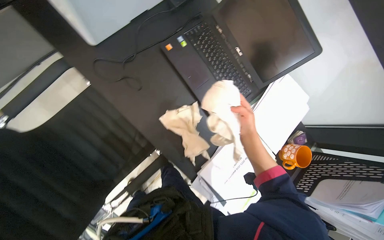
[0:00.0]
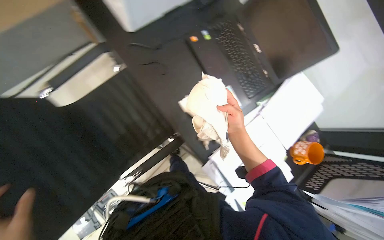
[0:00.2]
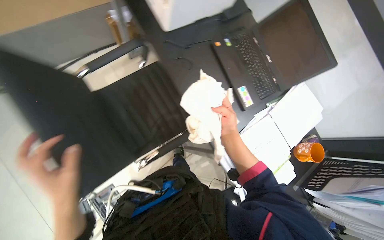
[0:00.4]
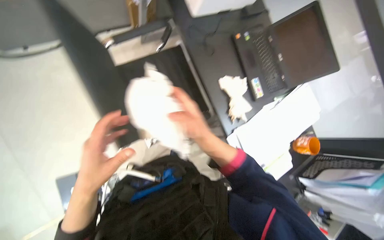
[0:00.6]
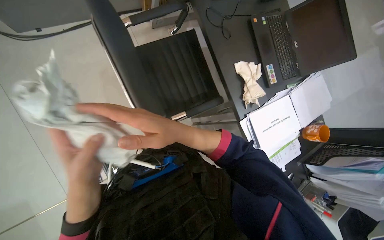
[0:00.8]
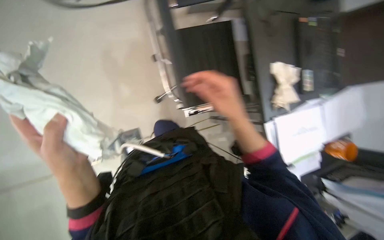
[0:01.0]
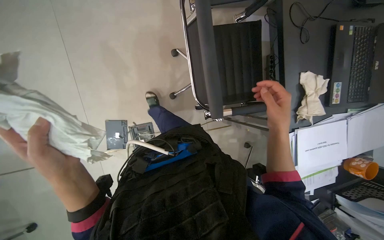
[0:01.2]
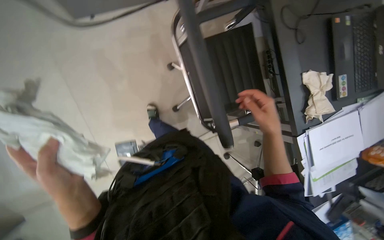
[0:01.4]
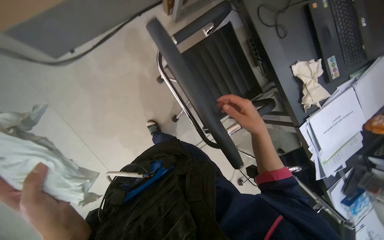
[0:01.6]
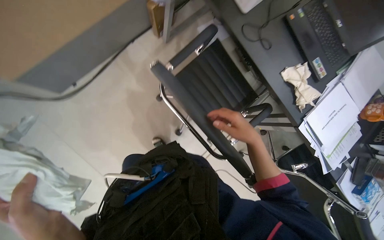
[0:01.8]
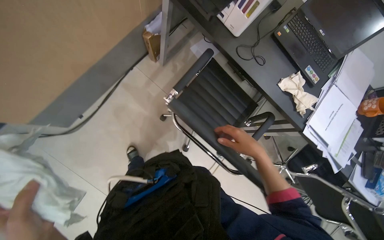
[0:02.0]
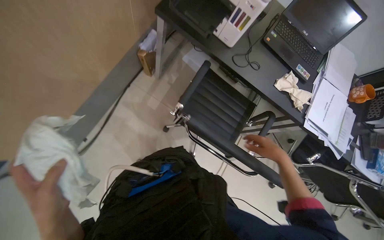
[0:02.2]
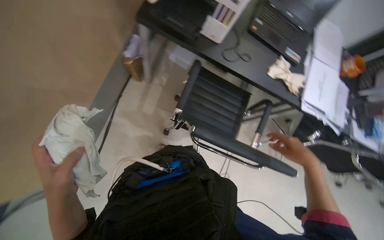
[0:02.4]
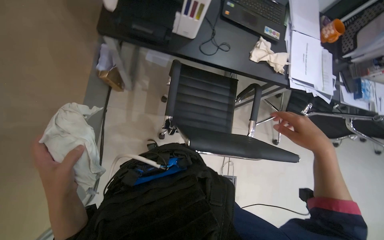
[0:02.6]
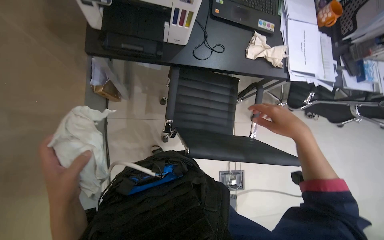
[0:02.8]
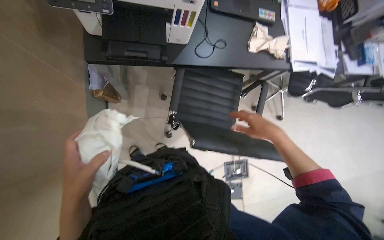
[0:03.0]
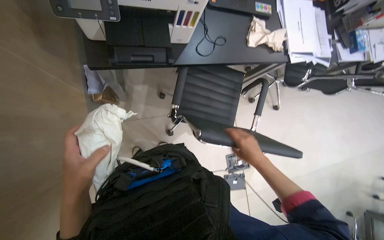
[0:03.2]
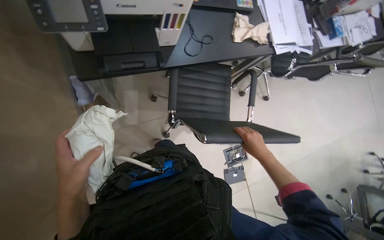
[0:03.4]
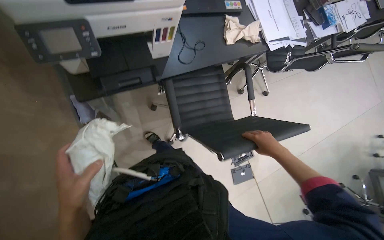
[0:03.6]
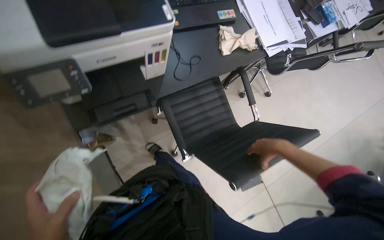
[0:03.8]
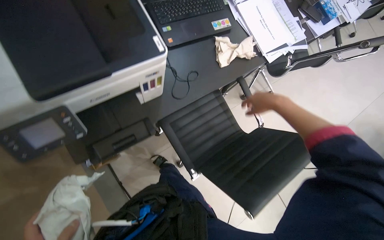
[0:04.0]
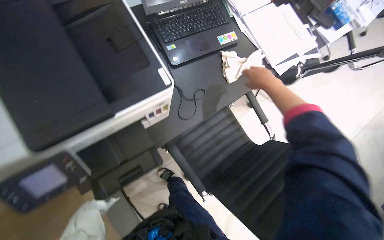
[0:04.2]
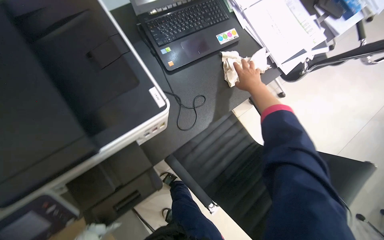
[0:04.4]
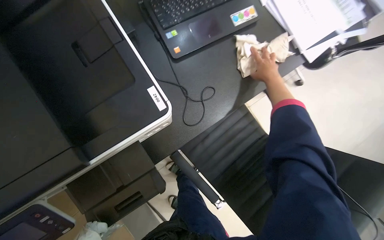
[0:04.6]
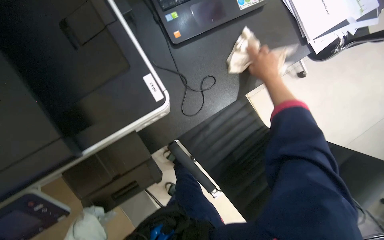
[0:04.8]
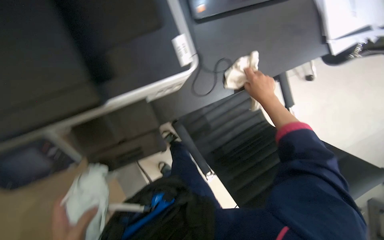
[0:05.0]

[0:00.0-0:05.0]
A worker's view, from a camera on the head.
Job: wiping surfaces.
The whole recording: Wiping office furniture and electronics. The worker wipes various office furniture and electronics, including the desk, laptop, printer, and chair.
0:00.0 to 0:01.6: The wearer moves to the left, some 60 cm.
0:01.6 to 0:03.4: The camera is carried about 50 cm. The head turns to the right by about 70 degrees.
0:03.4 to 0:05.0: The head travels approximately 40 cm. The wearer looks roughly 15 degrees further downward.

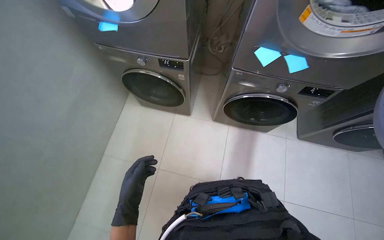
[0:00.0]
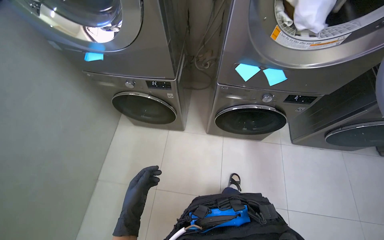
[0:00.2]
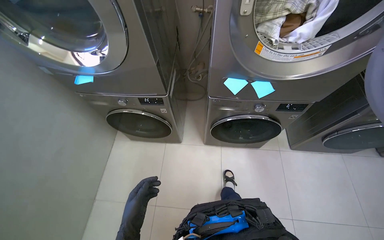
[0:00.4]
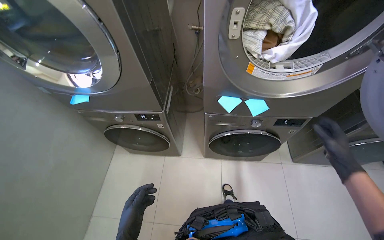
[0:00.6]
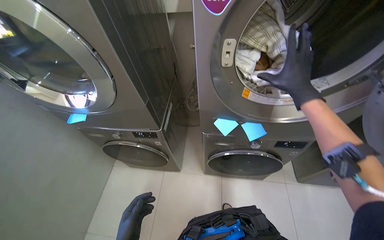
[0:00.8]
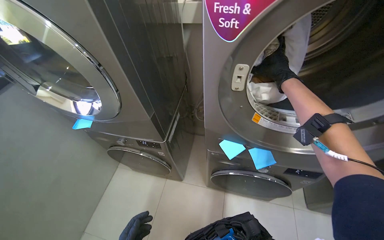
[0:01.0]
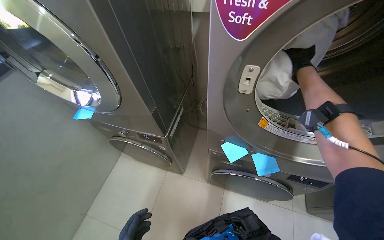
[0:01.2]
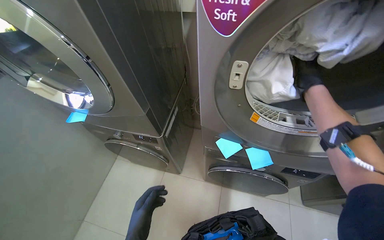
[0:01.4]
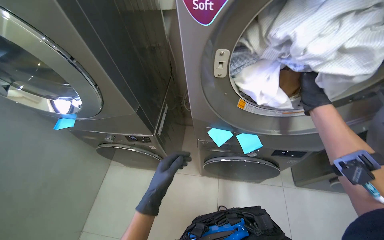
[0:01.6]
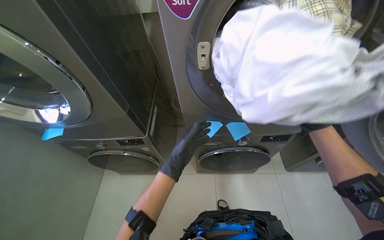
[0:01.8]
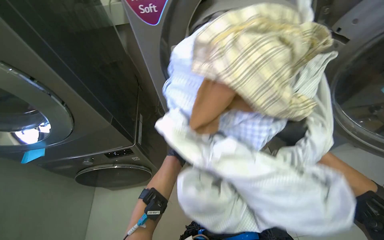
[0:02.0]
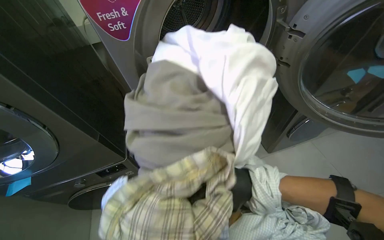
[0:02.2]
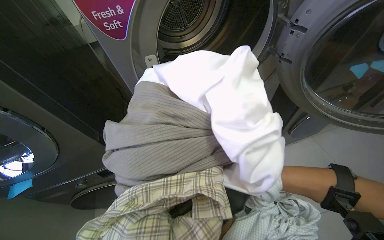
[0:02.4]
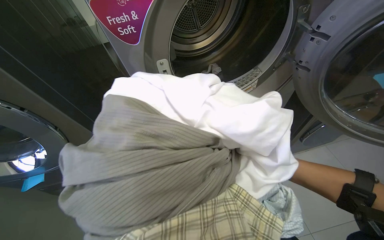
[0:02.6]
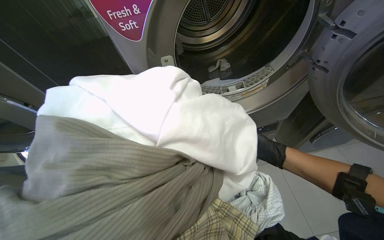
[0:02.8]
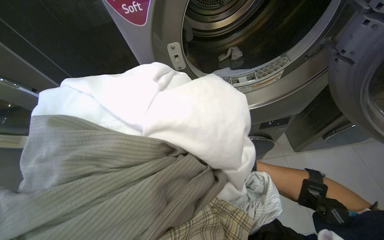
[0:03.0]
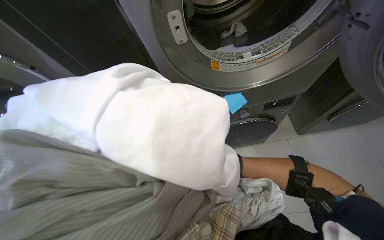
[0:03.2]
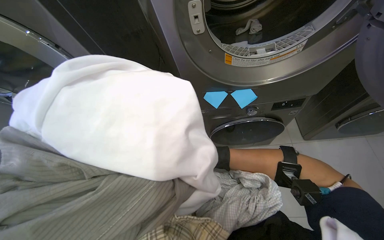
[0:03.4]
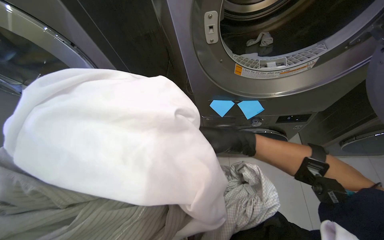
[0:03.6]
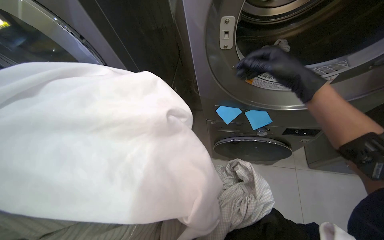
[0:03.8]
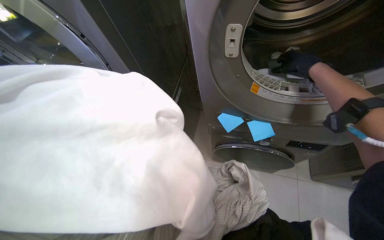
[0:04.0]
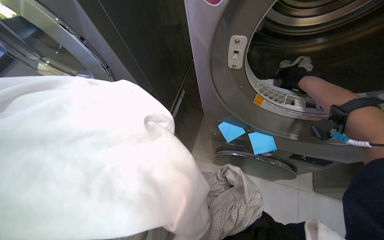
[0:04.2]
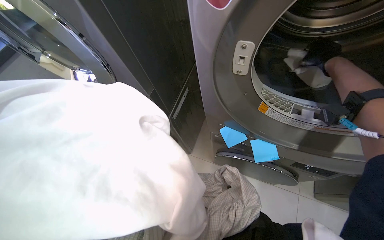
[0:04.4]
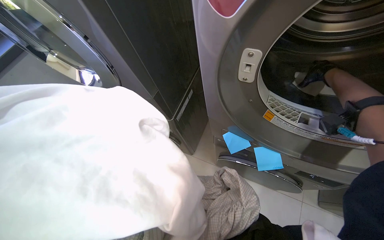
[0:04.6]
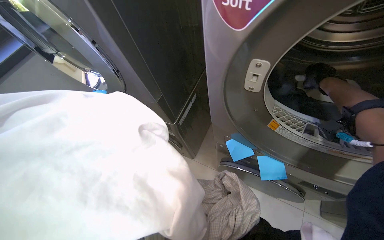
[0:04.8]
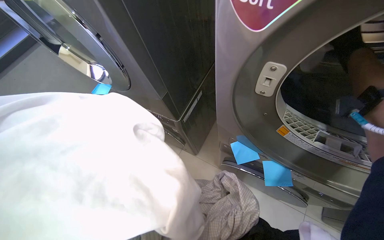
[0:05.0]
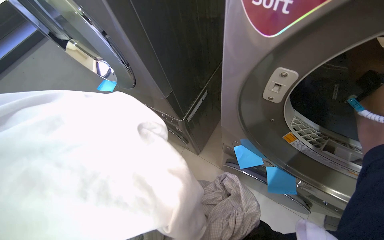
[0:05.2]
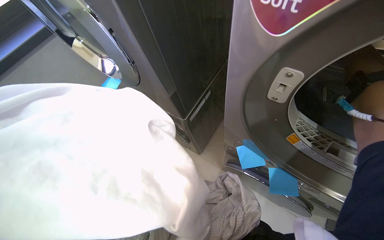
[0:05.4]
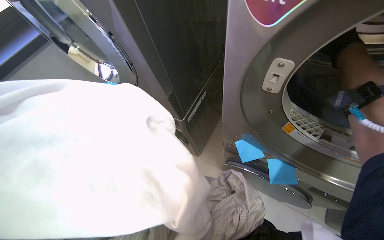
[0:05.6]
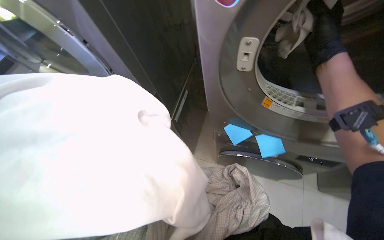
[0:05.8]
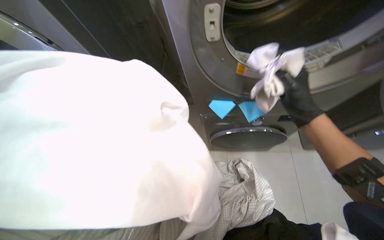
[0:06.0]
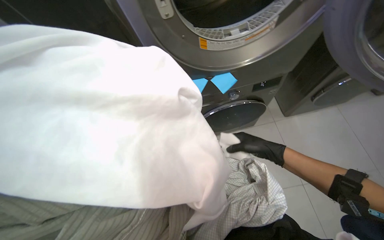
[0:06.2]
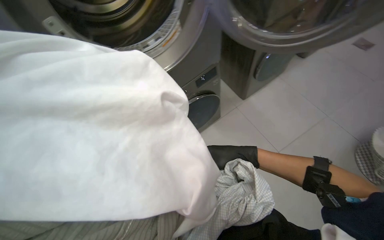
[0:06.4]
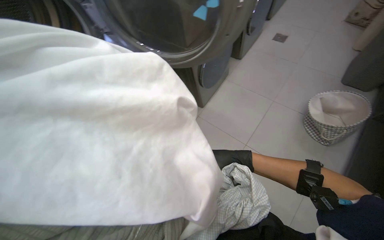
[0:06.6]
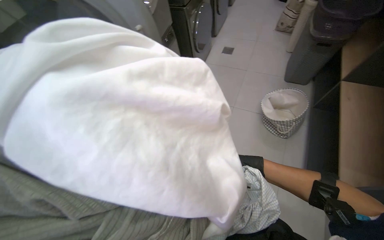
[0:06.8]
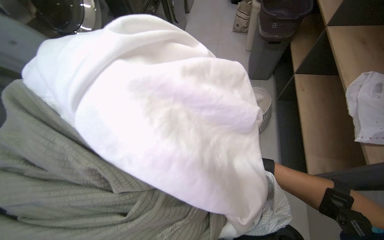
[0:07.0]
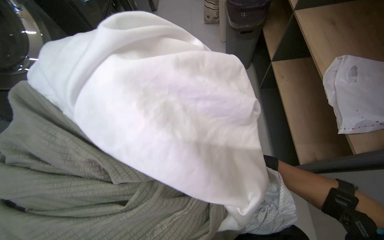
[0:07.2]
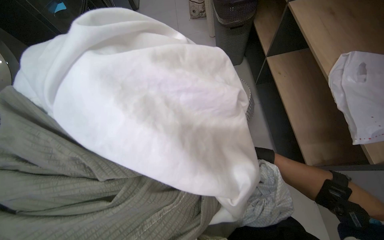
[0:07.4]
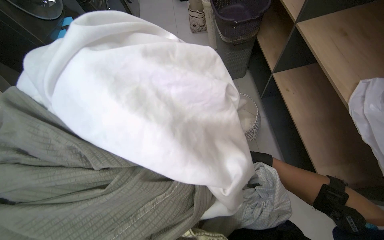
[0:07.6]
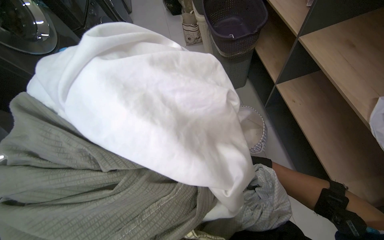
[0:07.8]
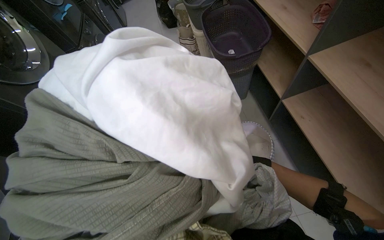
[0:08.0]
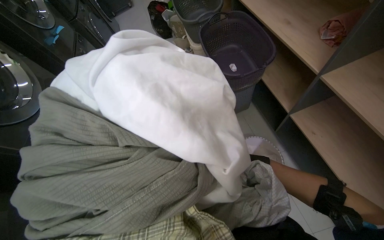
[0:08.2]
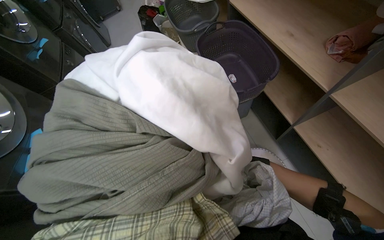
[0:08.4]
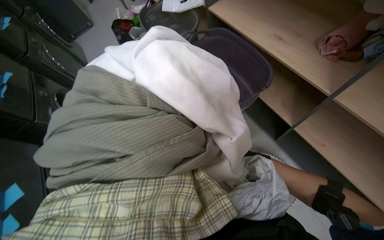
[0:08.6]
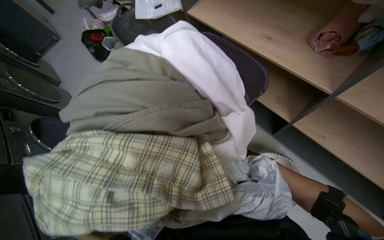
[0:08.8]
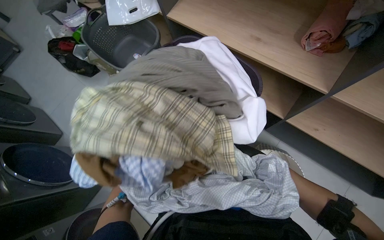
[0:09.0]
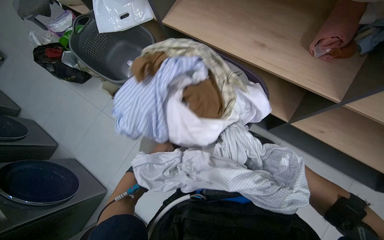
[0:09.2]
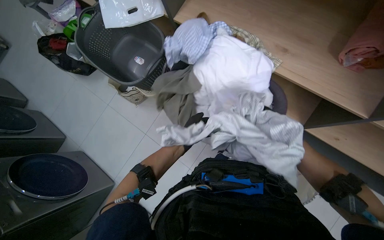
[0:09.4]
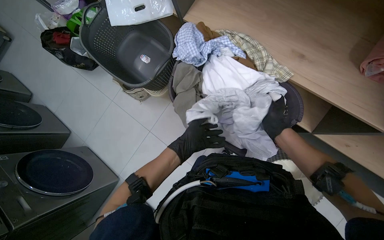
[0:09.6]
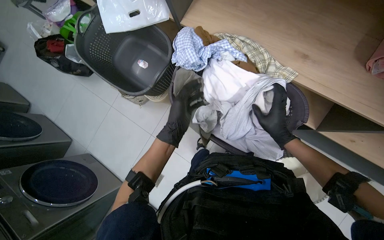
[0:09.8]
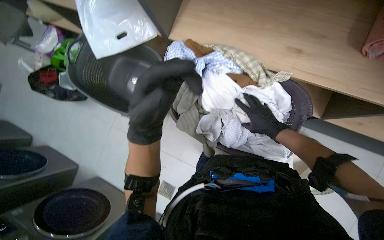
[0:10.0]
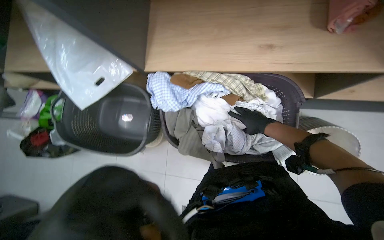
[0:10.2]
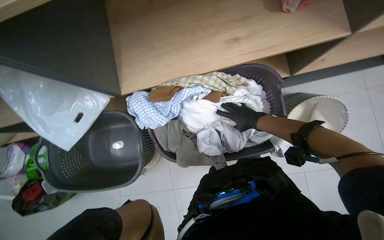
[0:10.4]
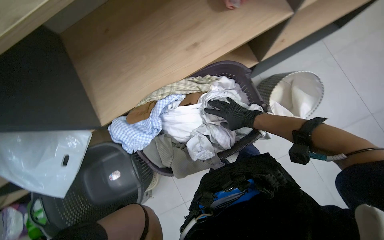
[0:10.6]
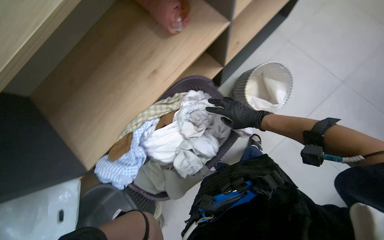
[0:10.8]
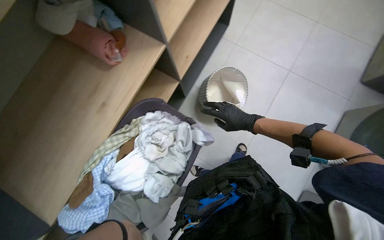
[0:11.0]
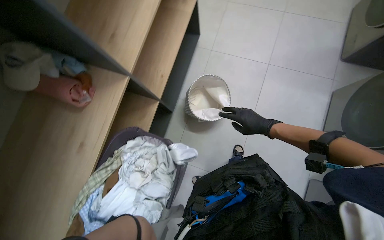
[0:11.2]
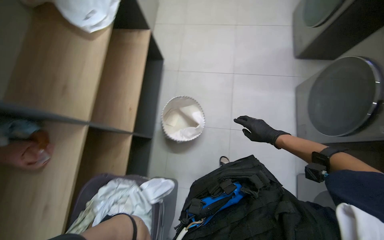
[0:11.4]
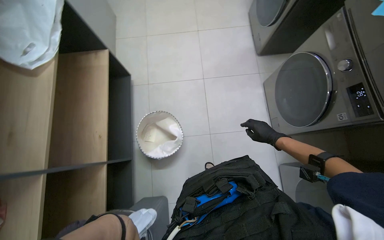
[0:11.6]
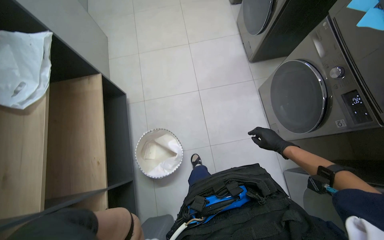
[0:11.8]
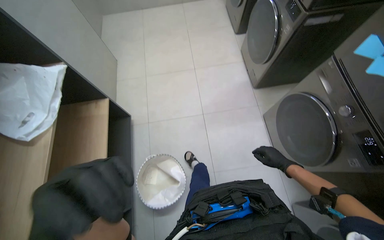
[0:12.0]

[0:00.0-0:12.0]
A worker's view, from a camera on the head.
Job: managing laundry.
The whole recording: Processing and organizing laundry. The worker unloads, sorts, and loads laundry, also managing identification notes and machine settings.
0:00.0 to 0:01.6: The wearer looks some 15 degrees further upward.
0:03.0 to 0:04.4: Everything in view rotates roughly 25 degrees clockwise. The right hand heads up the picture, covering some 50 cm.
0:06.0 to 0:07.6: The camera is carried approximately 50 cm. The head turns to the right by approximately 70 degrees.
0:07.6 to 0:09.0: The camera pitches upward, by some 25 degrees. The scene turns some 30 degrees clockwise in the picture.
0:09.0 to 0:10.4: The scene rotates counterclockwise by about 55 degrees.
0:10.4 to 0:12.0: The camera travels about 80 cm. The head turns to the right by roughly 85 degrees. The view tilts roughly 30 degrees upward.

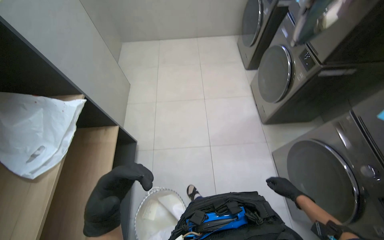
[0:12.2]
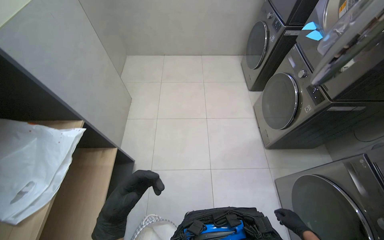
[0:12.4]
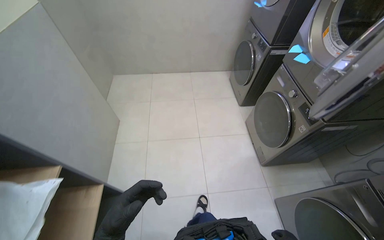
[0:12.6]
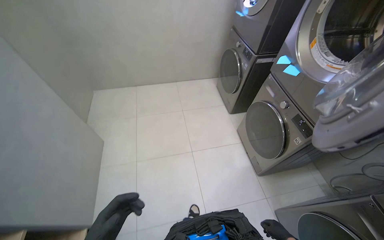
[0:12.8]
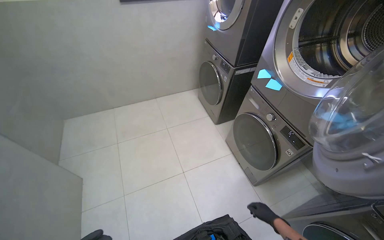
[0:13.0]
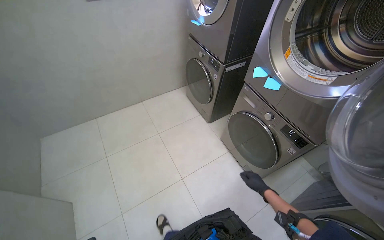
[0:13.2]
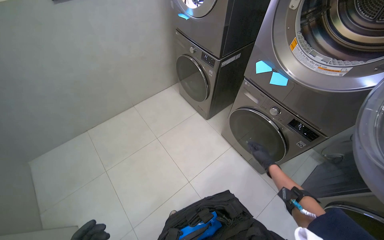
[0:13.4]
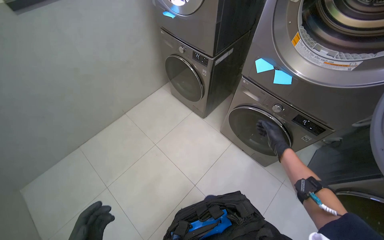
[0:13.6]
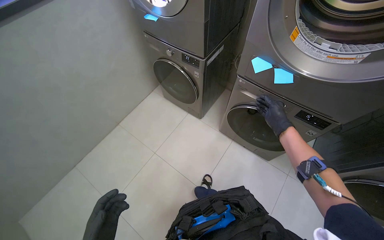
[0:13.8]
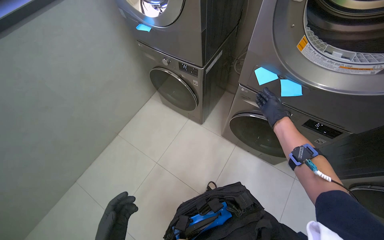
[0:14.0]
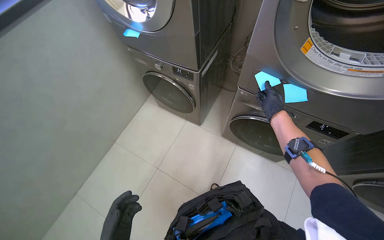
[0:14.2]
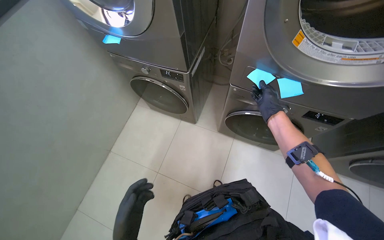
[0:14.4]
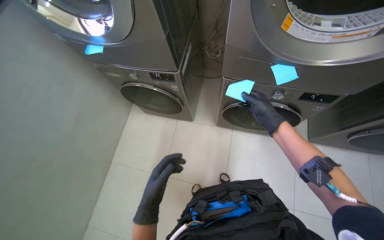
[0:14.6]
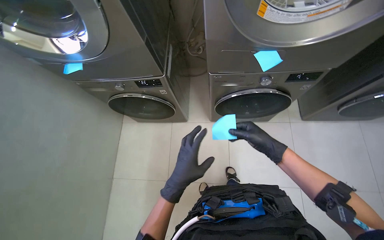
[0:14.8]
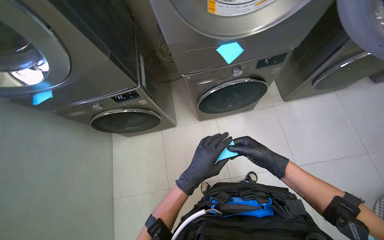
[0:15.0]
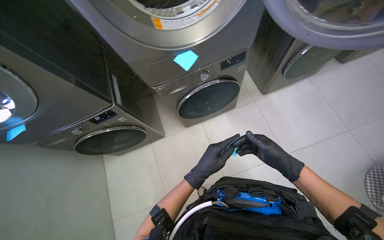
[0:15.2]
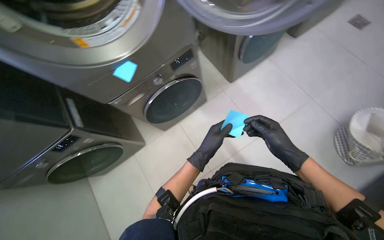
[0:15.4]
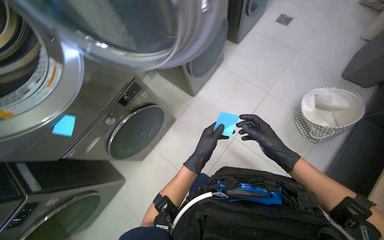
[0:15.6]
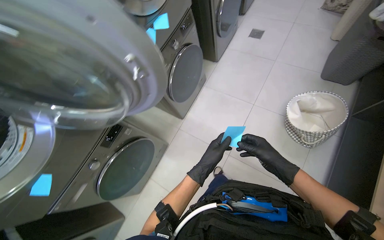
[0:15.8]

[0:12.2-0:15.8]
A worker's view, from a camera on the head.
Job: managing laundry.
The whole recording: Processing and organizing laundry. The worker unloads, sorts, and loads laundry, also managing identification notes and machine settings.
0:12.2 to 0:14.0: The camera is carried approximately 1 m. The wearer looks approximately 55 degrees further to the right.
0:14.0 to 0:15.8: The head travels roughly 50 cm. The wearer looks some 95 degrees further to the right.
